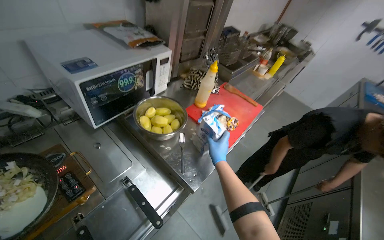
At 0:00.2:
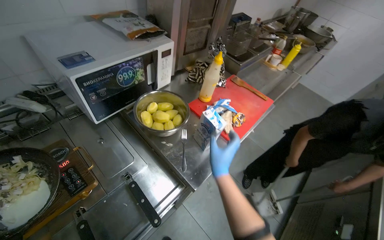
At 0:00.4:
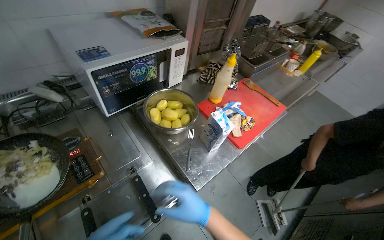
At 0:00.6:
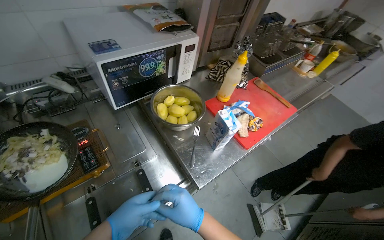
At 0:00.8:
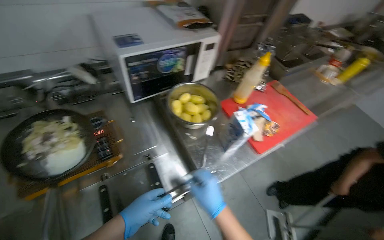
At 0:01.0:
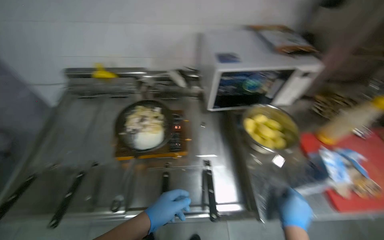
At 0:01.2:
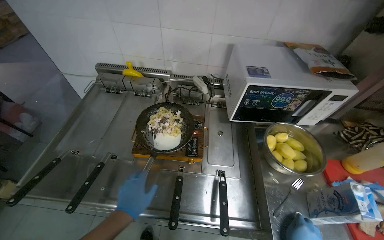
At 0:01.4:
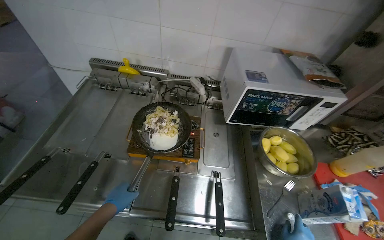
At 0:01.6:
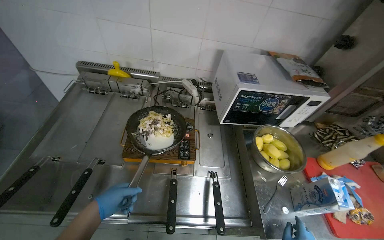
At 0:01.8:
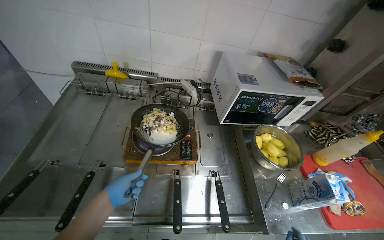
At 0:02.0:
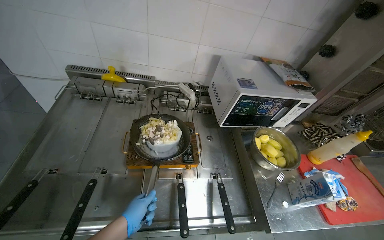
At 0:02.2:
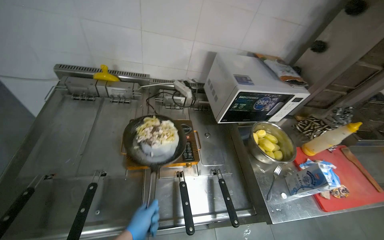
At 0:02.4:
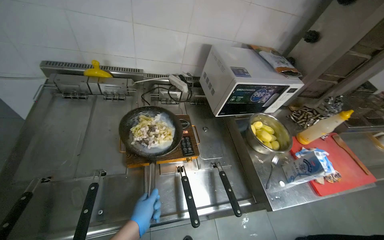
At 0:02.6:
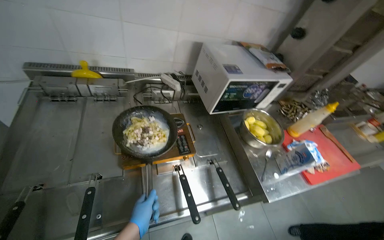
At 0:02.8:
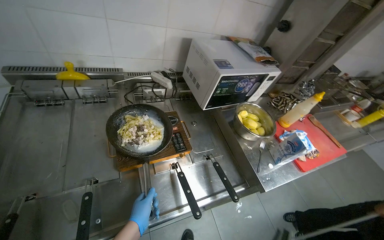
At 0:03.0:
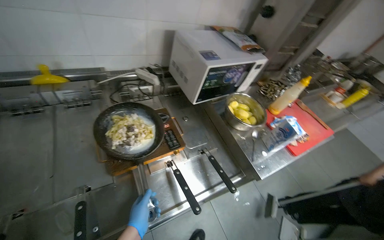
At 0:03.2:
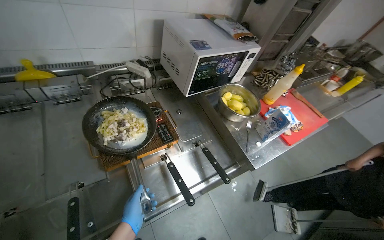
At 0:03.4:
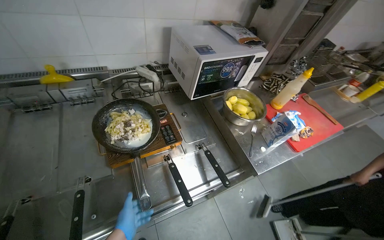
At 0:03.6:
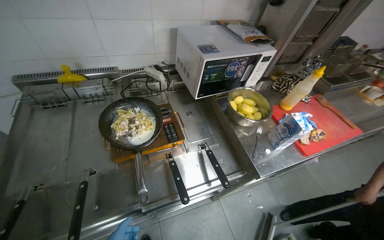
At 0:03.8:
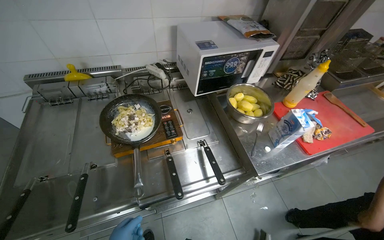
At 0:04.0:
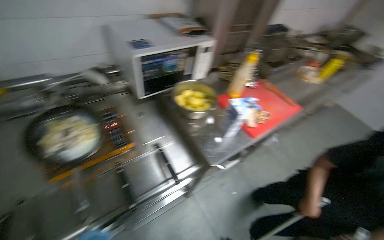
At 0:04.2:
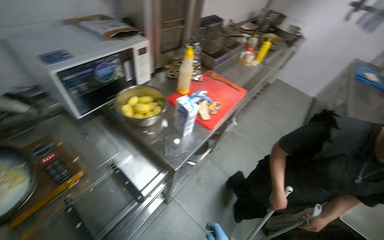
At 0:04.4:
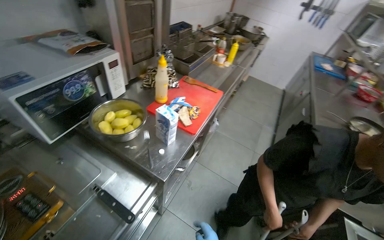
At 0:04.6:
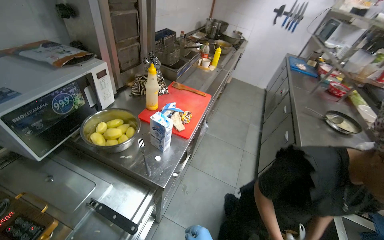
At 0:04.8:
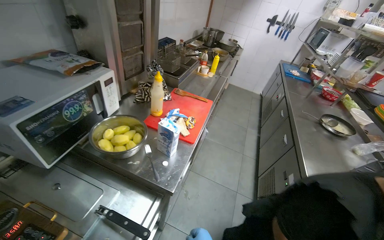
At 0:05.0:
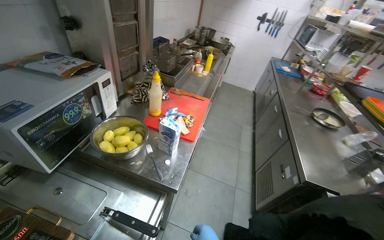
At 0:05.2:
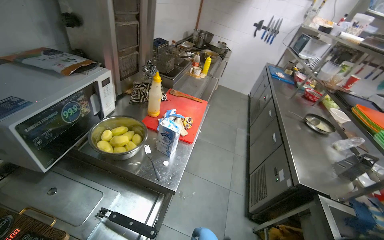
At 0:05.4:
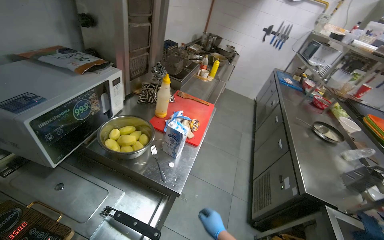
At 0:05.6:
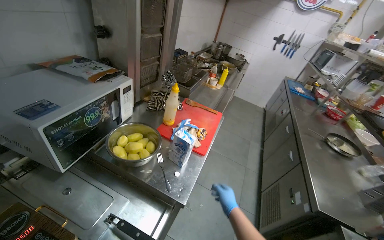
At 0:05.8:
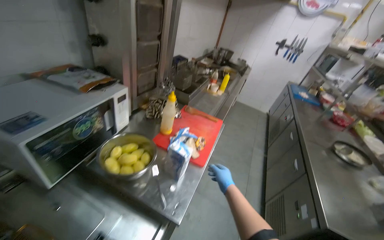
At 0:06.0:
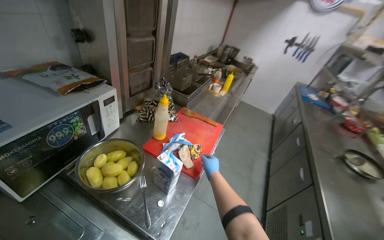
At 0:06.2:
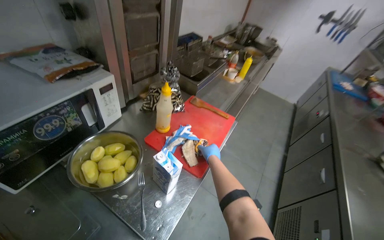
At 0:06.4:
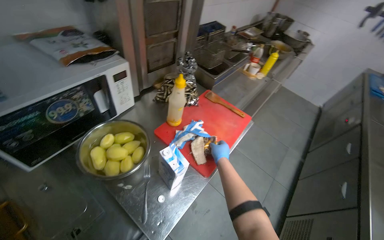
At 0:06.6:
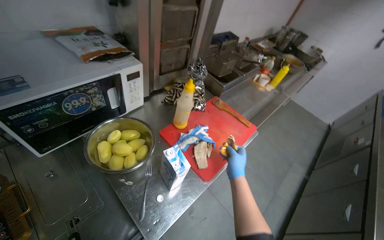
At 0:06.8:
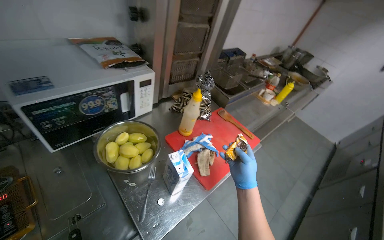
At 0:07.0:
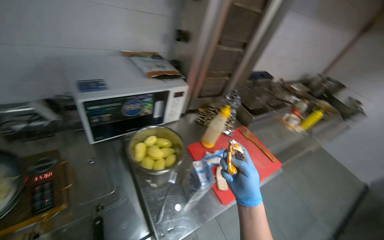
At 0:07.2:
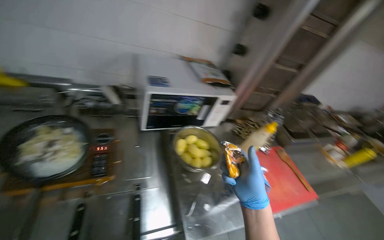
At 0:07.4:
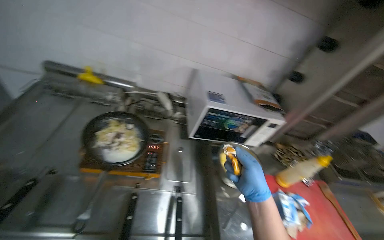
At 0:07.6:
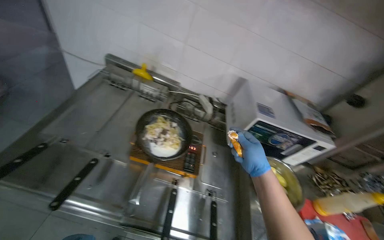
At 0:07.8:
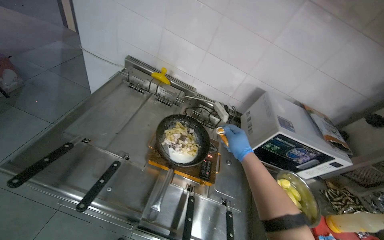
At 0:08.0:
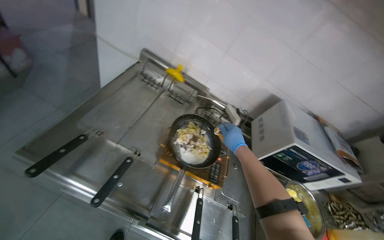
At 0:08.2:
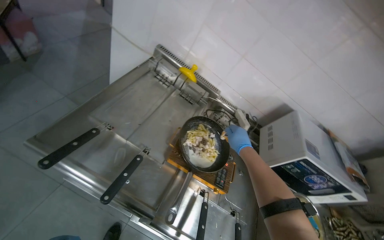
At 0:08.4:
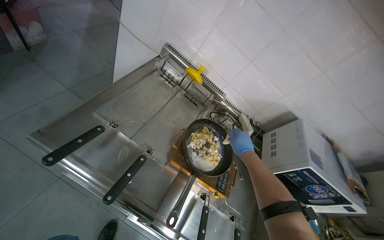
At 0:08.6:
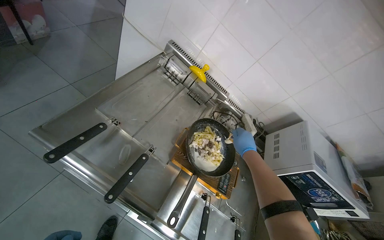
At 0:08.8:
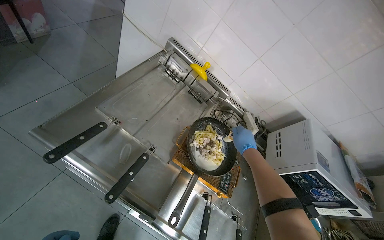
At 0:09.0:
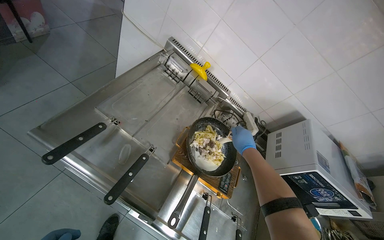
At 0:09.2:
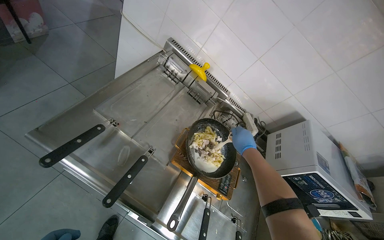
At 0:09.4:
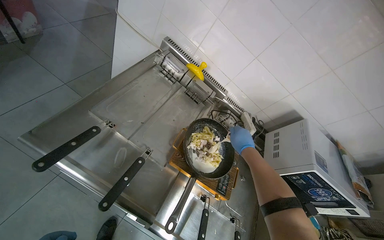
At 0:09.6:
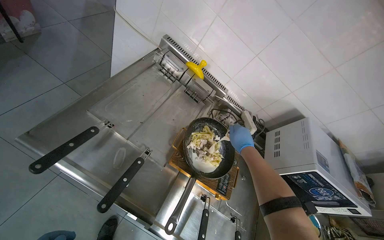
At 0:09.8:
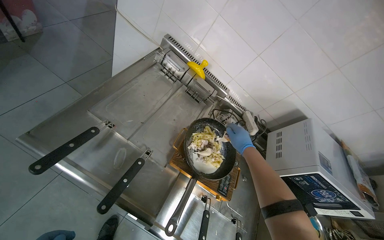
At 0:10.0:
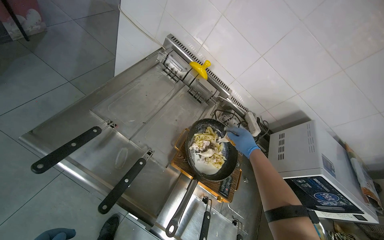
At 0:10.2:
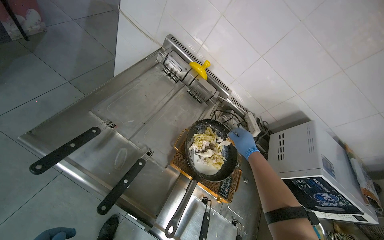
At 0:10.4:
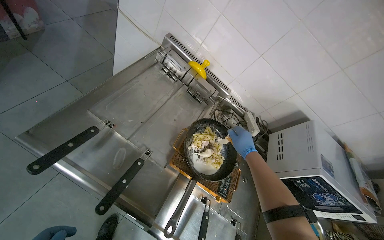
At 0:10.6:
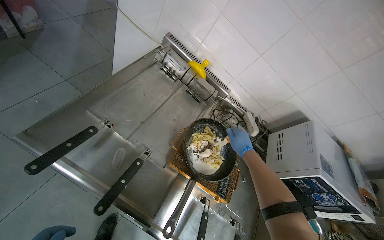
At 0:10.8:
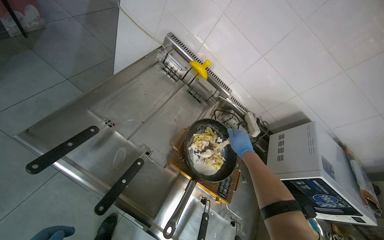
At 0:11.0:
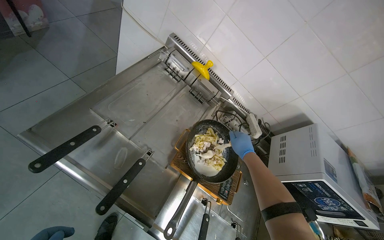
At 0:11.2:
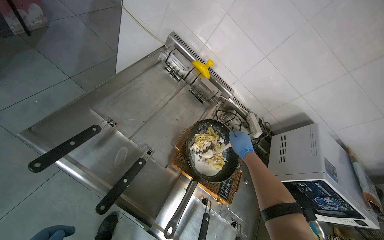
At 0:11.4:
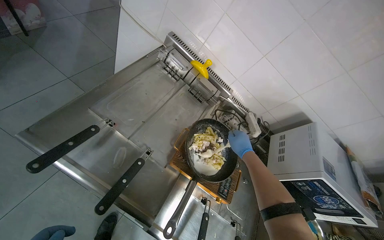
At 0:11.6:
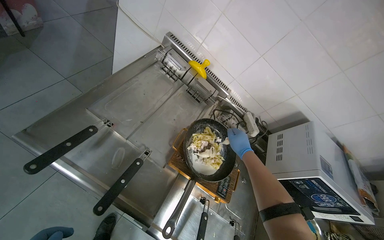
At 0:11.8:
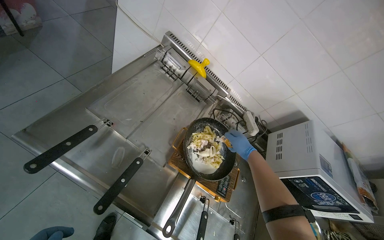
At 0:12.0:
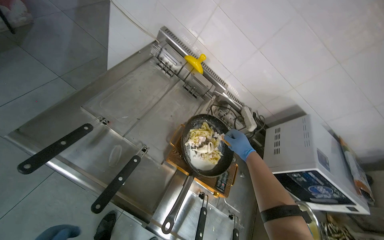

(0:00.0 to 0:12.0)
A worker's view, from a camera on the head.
Job: cooking food.
The whole recording: Cooking ingredients in pan. The worker adds milk and other ingredients to a pan, then stirs the contents on a hot plate.
0:00.0 - 0:01.6: The head rotates approximately 50 degrees to the left.
0:01.6 - 0:03.0: The head turns to the right by some 25 degrees.
0:03.0 - 0:04.4: The wearer looks about 35 degrees further to the right.
0:06.0 - 0:07.6: The wearer's head swings about 70 degrees to the left.
0:07.6 - 0:09.0: The right hand is displaced farther from the camera by roughly 15 cm.

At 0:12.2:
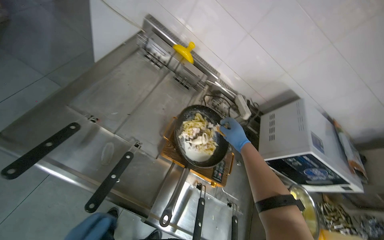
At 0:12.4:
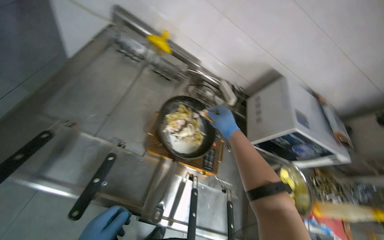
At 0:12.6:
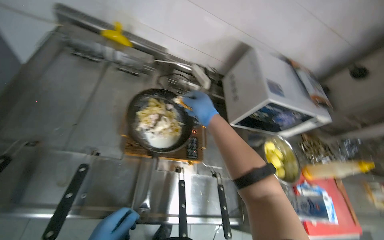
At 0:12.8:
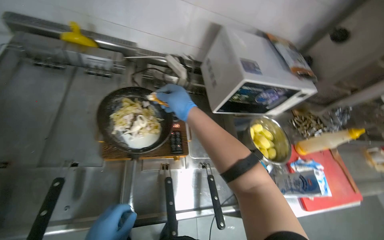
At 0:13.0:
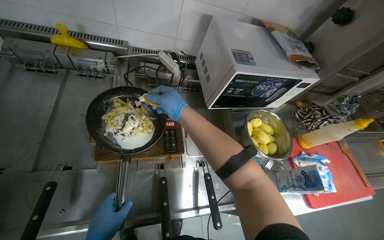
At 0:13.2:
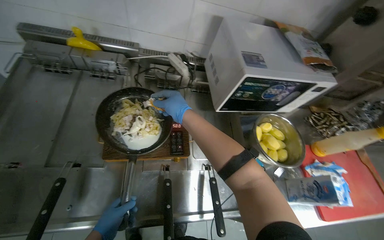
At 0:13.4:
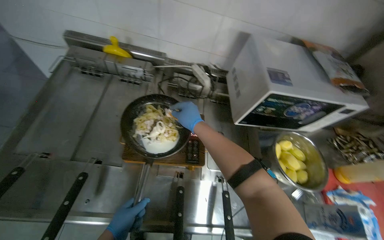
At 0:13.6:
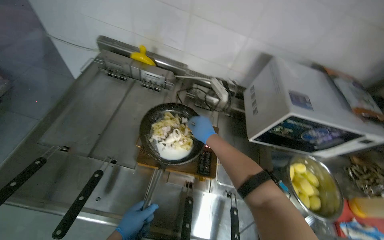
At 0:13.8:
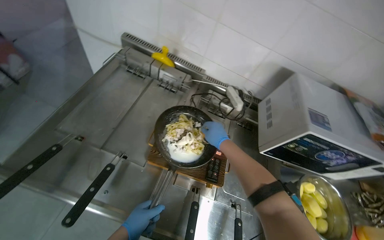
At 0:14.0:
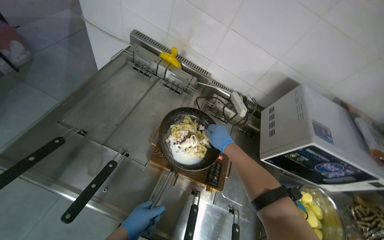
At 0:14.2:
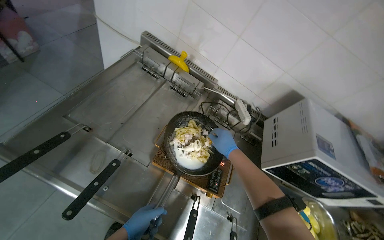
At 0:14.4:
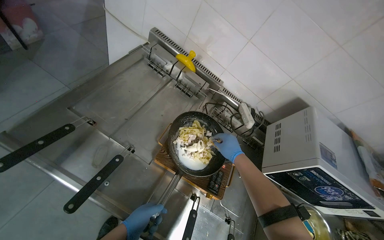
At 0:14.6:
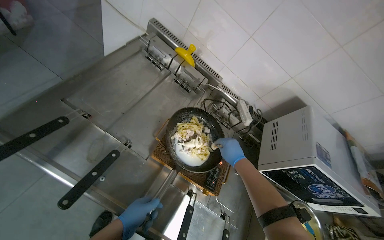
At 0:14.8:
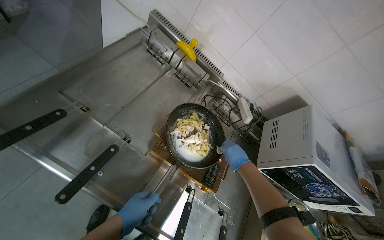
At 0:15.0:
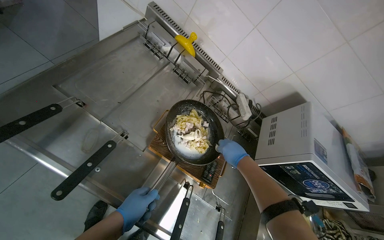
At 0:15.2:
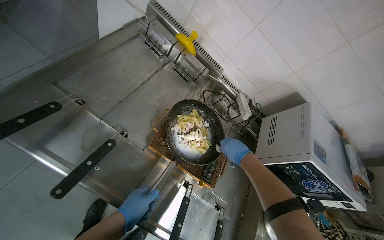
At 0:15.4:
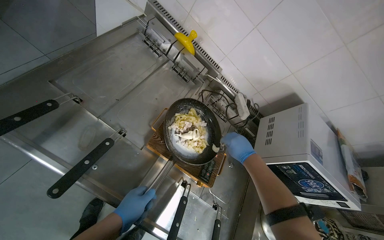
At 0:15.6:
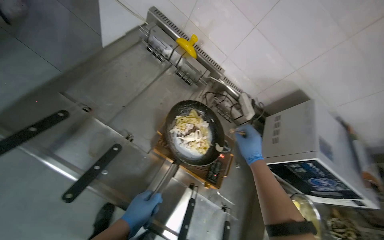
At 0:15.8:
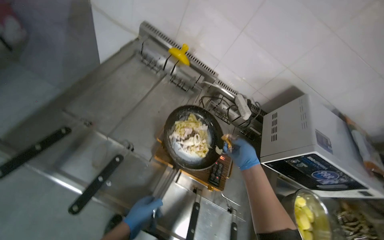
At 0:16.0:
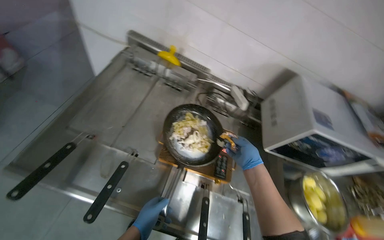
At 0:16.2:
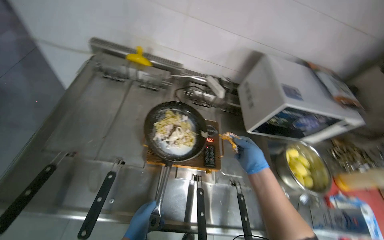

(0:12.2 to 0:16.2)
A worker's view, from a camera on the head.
Job: cooking food.
The whole recording: Cooking ingredients in pan. The worker adds milk and other ingredients to a pan, then stirs the contents on a hot plate.
0:14.8 - 0:16.2: The scene turns about 25 degrees counterclockwise in the picture.

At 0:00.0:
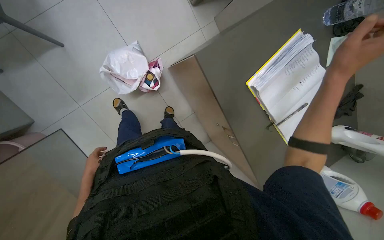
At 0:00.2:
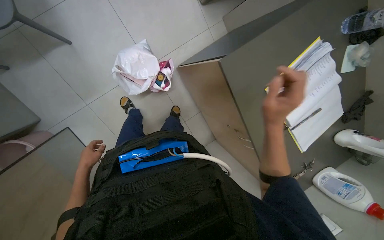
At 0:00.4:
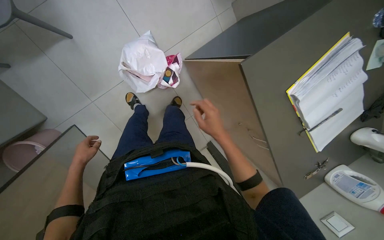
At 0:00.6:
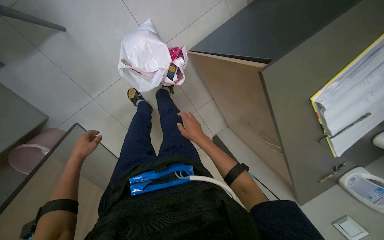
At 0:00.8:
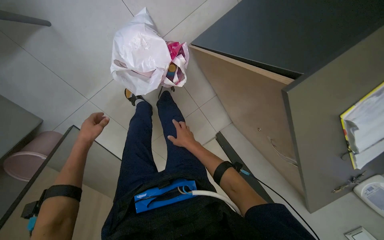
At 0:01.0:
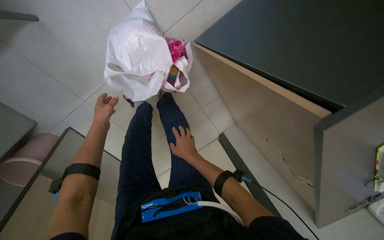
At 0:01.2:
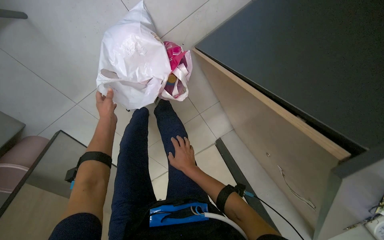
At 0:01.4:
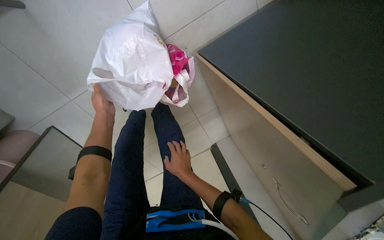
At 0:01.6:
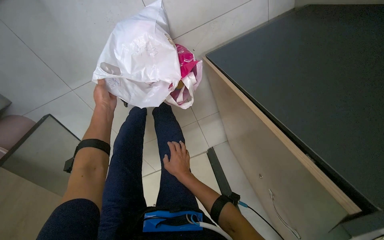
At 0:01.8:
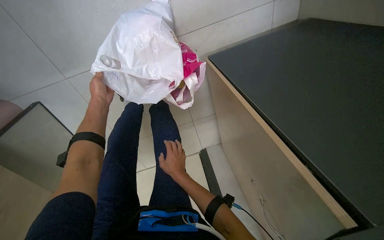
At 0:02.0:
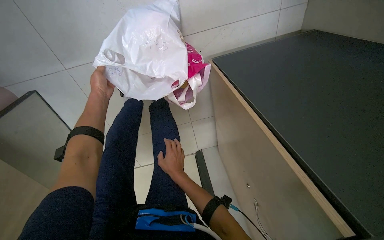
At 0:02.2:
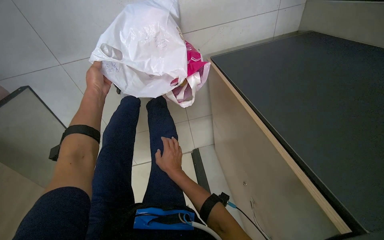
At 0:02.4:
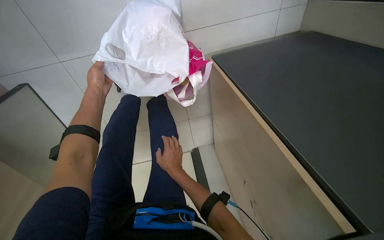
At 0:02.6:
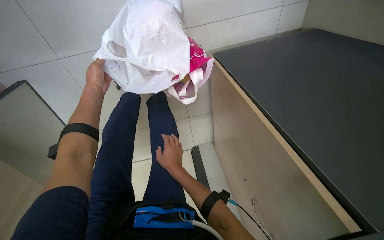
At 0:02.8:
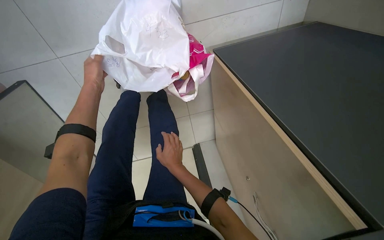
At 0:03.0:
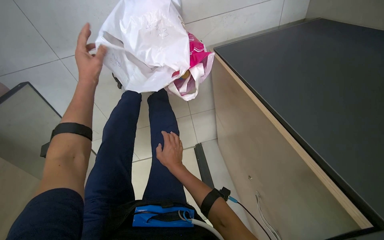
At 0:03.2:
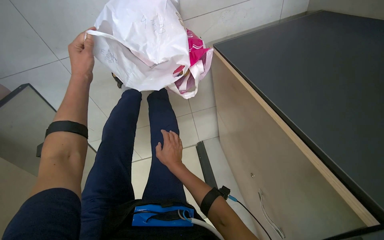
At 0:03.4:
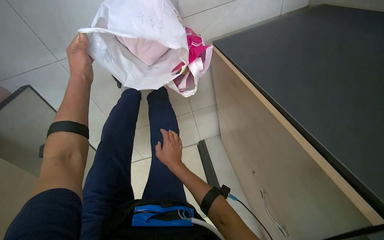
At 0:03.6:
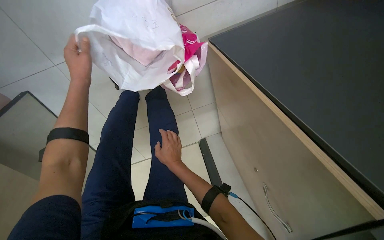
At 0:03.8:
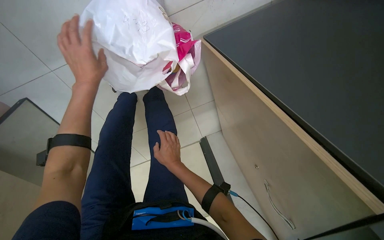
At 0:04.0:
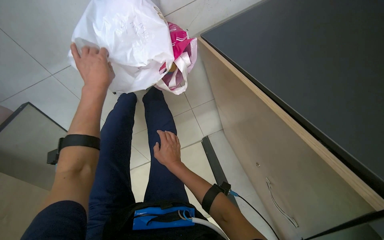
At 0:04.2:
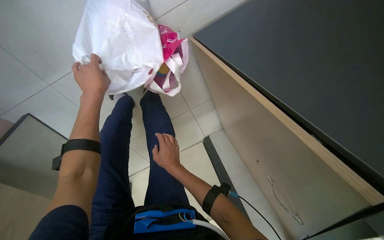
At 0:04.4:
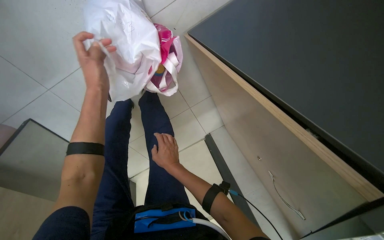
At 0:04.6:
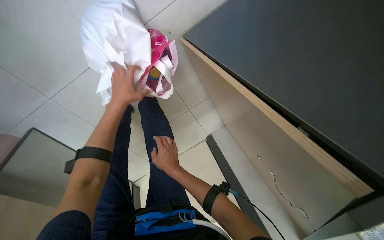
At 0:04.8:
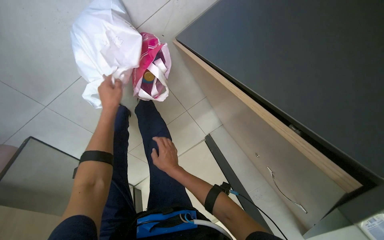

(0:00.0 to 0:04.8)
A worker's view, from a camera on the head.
Job: managing laundry.
The whole recording: Sorting and collecting laundry items. The worker sorts clothes from a bag, unloads a washing machine, and collects items into a laundry basket.
0:00.0 - 0:01.6: The head travels some 50 cm. The camera pitches downward, by approximately 15 degrees.
0:01.6 - 0:03.2: The hands make small movements and keep their place.
0:03.2 - 0:04.8: The left hand is displaced farther from the camera by approximately 10 cm.
